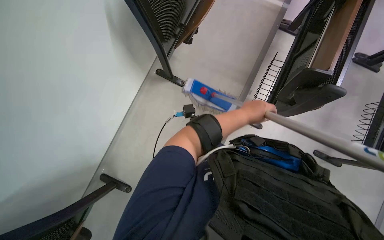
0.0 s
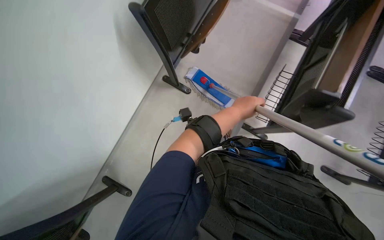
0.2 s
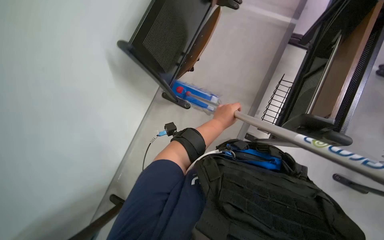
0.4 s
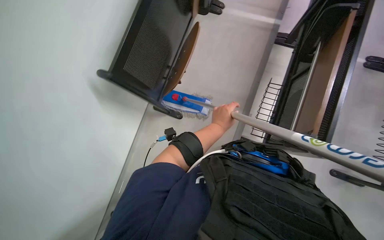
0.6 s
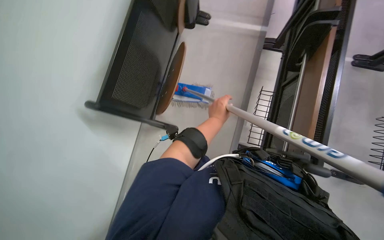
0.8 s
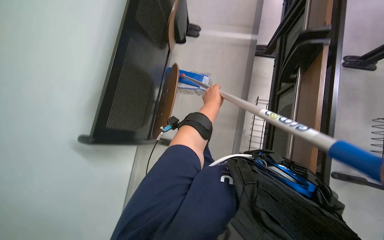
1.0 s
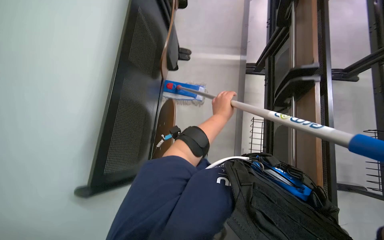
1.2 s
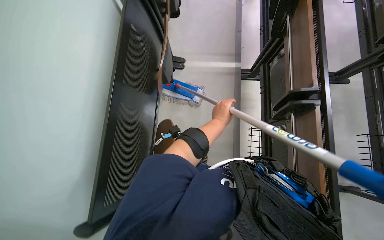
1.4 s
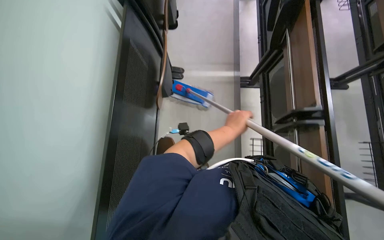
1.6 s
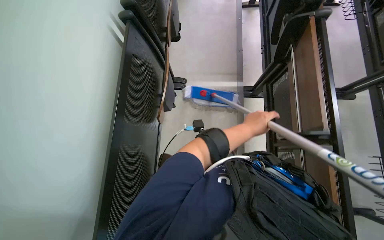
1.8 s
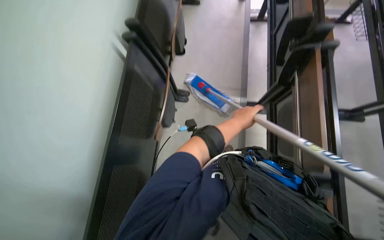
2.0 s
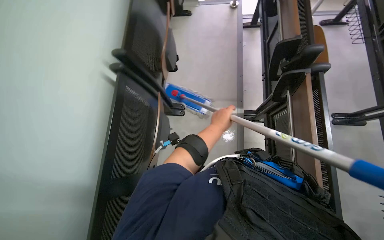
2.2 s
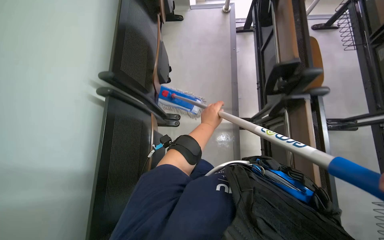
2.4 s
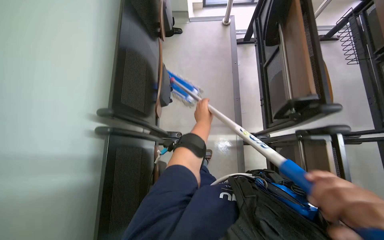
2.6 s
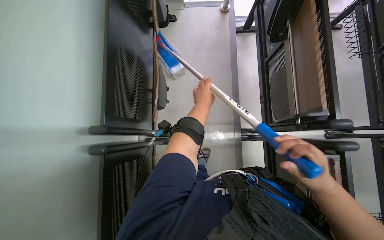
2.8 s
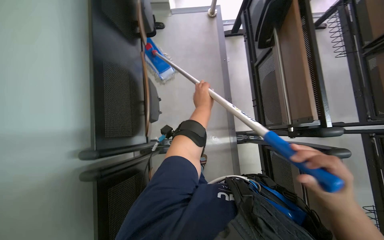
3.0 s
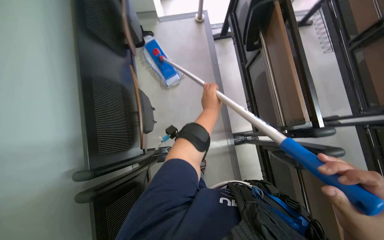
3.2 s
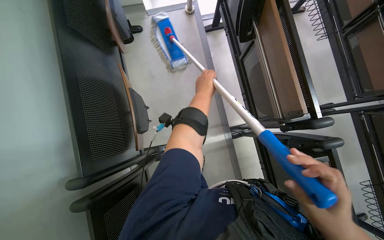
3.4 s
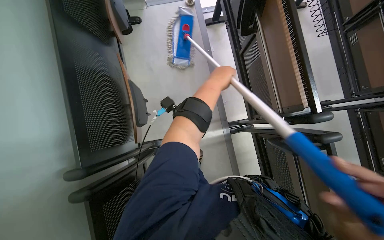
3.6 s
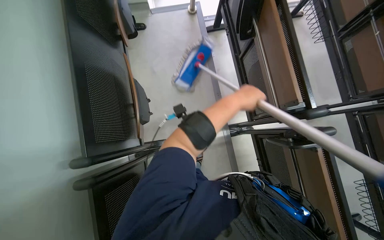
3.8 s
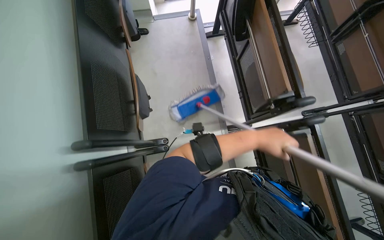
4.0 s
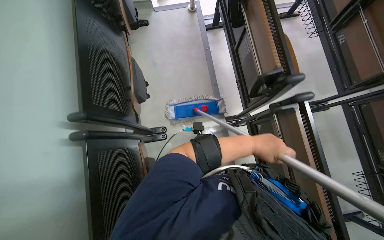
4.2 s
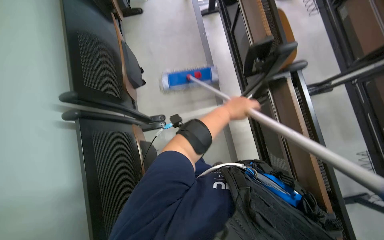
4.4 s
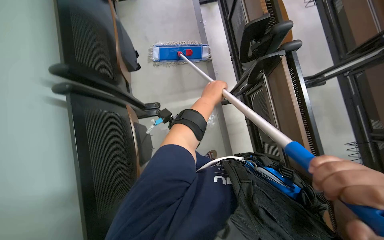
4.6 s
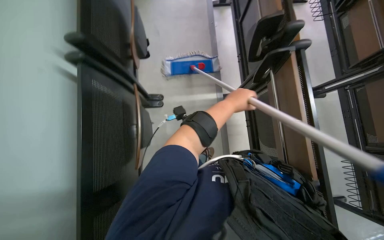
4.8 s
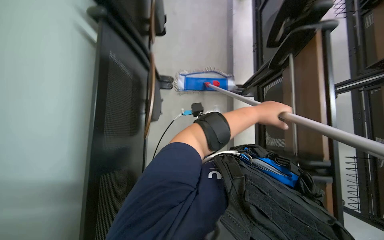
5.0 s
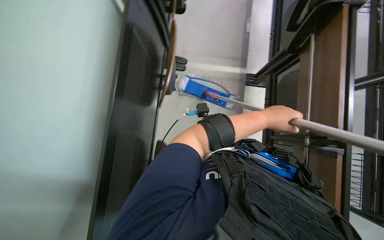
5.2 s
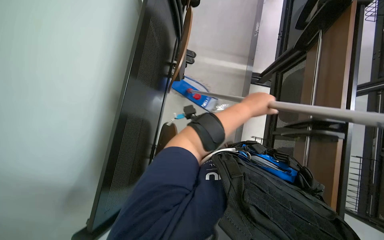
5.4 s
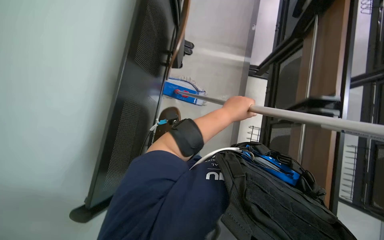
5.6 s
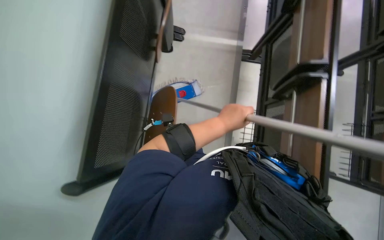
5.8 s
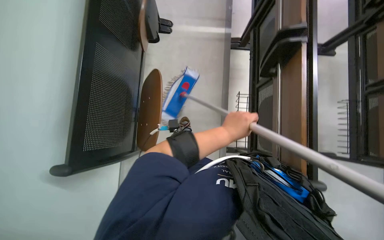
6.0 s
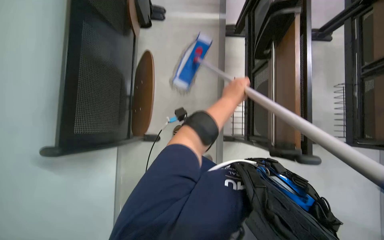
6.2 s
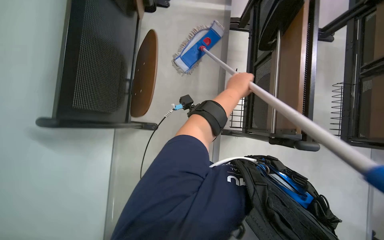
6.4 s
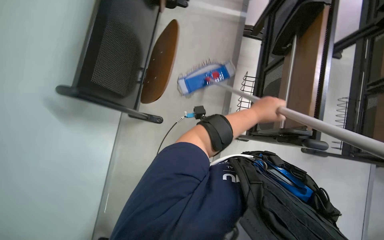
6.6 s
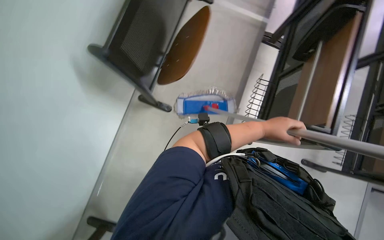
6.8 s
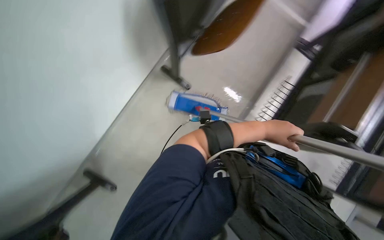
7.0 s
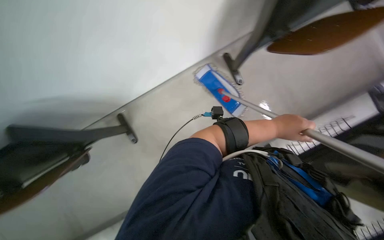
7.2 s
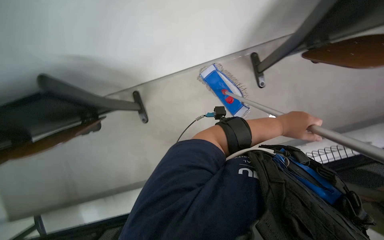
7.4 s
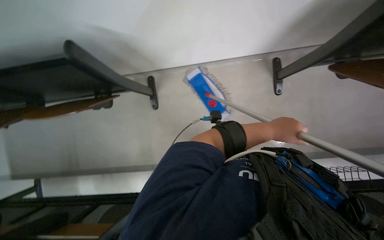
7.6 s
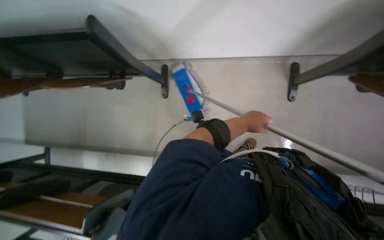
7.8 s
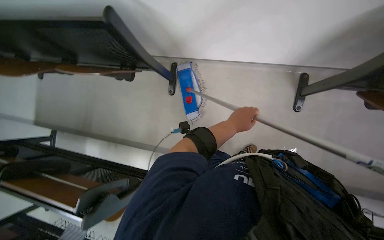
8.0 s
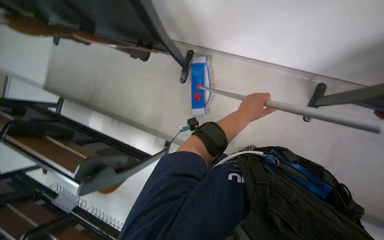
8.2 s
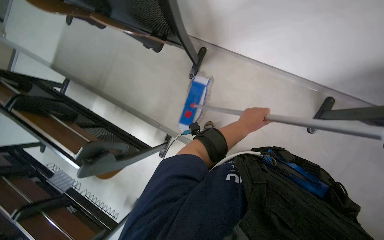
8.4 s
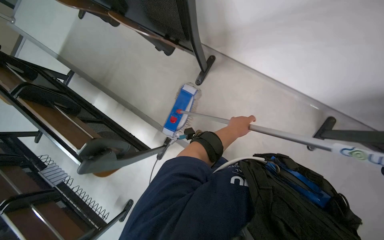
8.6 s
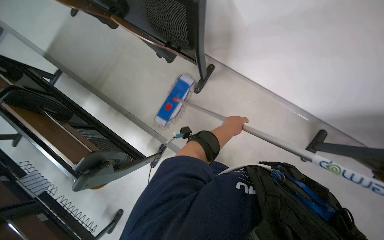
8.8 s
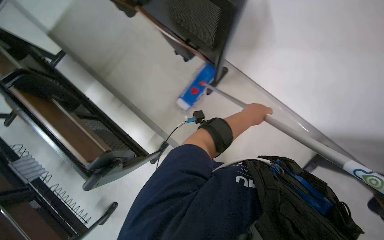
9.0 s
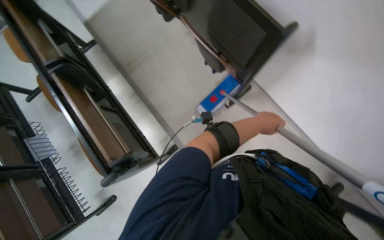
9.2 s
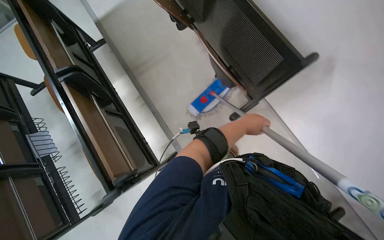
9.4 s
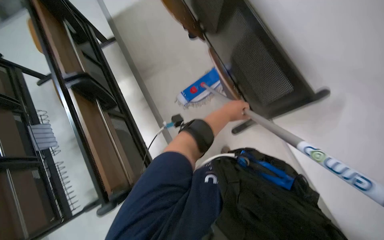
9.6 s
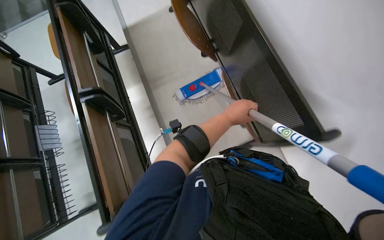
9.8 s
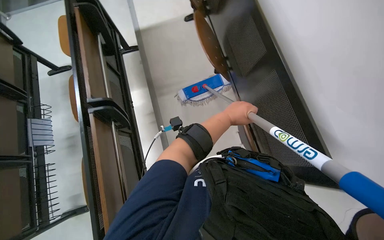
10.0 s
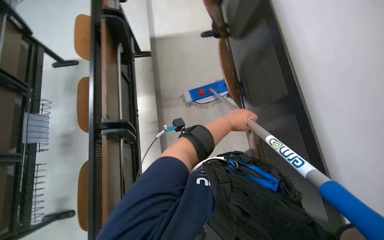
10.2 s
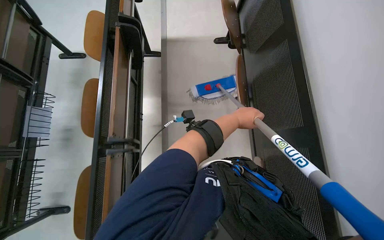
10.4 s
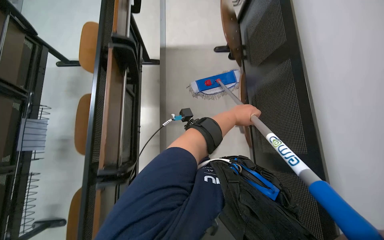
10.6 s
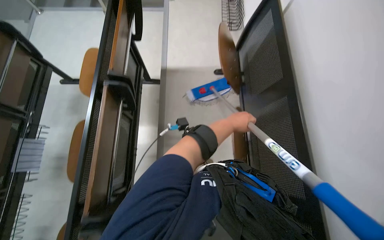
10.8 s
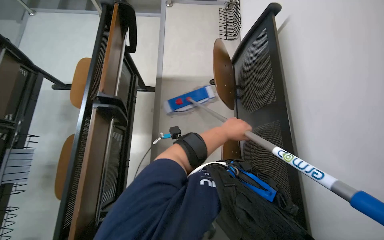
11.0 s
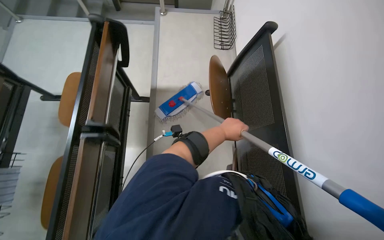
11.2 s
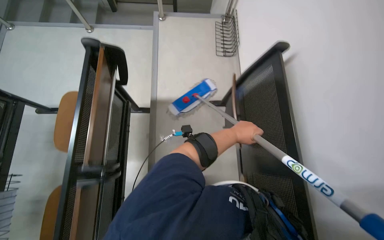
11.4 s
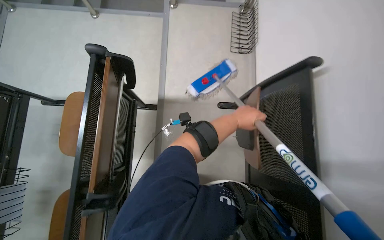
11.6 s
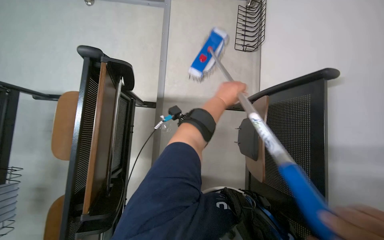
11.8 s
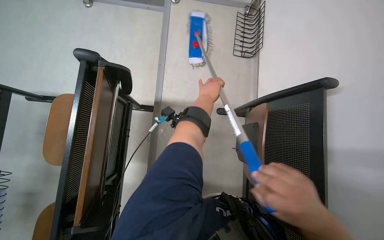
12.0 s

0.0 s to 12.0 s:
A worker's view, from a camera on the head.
Job: mopping floor.
The whole recording: Mopping classroom floor. The worker mops the classroom floor, occasionally adjusting the mop and moving the cleaning cart.
0.0 to 1.6 s: The camera travels some 60 cm. The view tilts approximately 10 degrees upward.
1.6 to 3.0 s: The camera travels roughly 70 cm.
3.0 to 4.4 s: The left hand goes to the right and returns, about 30 cm each way.
6.0 to 7.6 s: The scene turns some 45 degrees clockwise in the picture.
7.6 to 9.0 s: The scene rotates clockwise by roughly 45 degrees.
9.0 to 10.4 s: The head travels some 70 cm. The scene turns roughly 45 degrees clockwise in the picture.
10.4 to 12.0 s: The camera is carried roughly 80 cm.

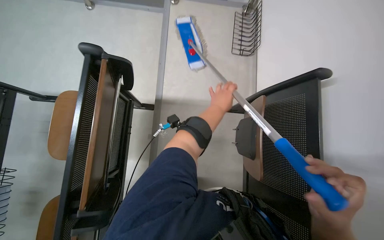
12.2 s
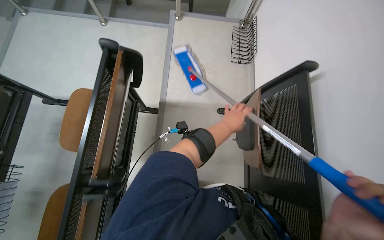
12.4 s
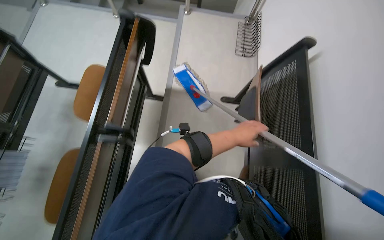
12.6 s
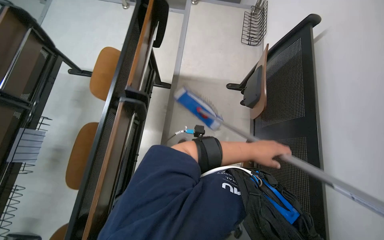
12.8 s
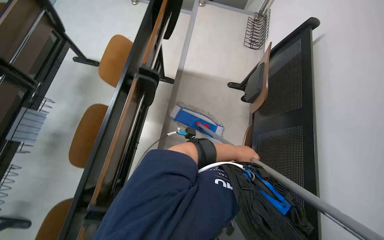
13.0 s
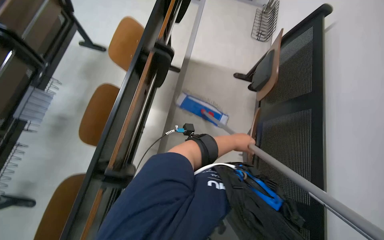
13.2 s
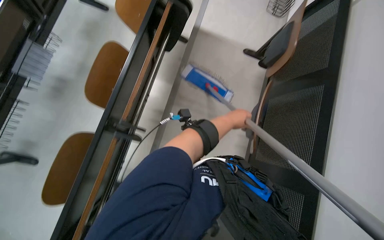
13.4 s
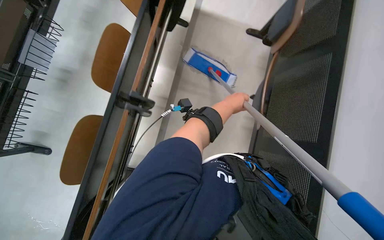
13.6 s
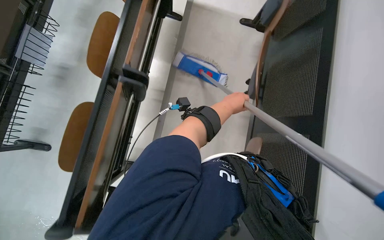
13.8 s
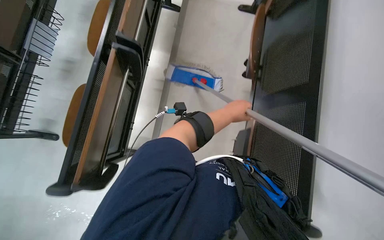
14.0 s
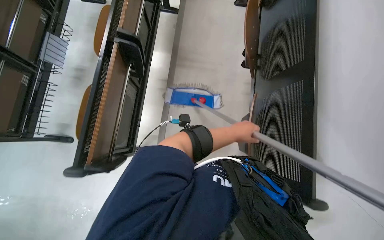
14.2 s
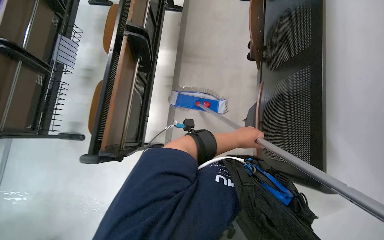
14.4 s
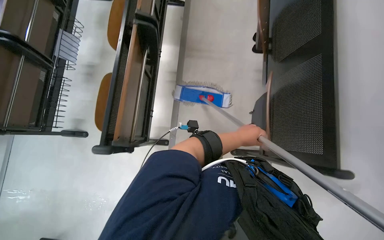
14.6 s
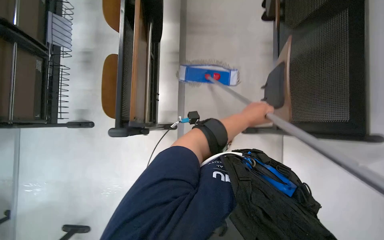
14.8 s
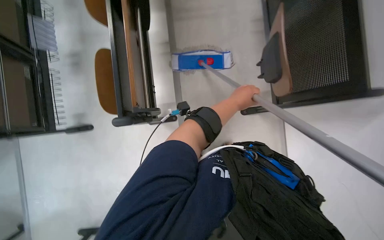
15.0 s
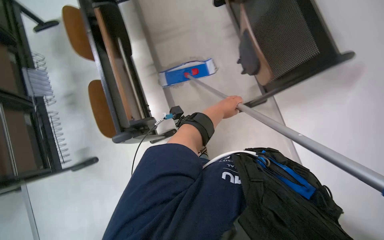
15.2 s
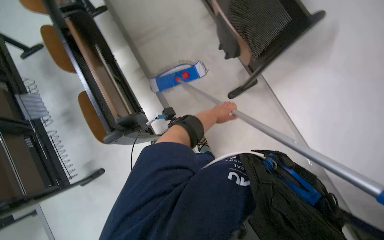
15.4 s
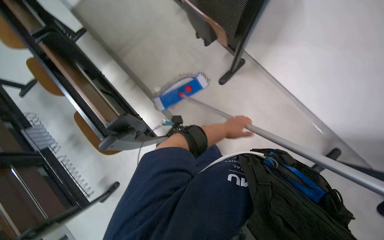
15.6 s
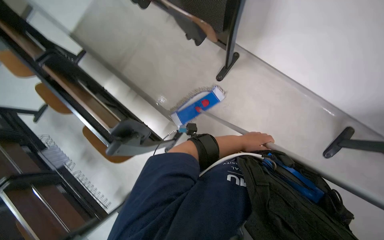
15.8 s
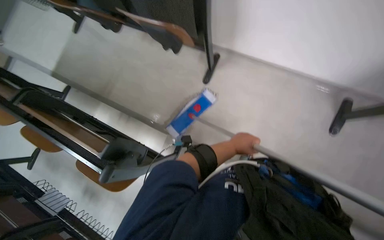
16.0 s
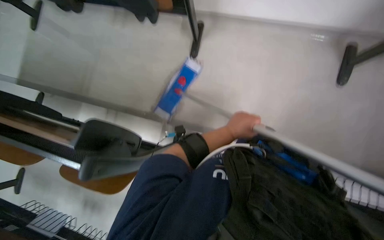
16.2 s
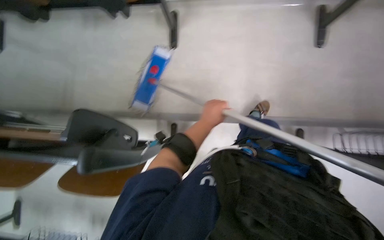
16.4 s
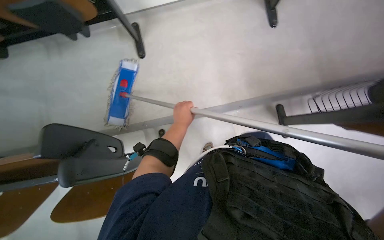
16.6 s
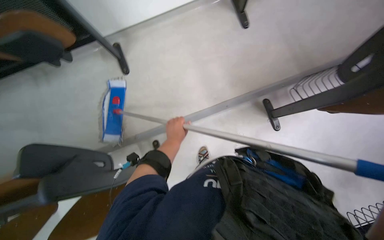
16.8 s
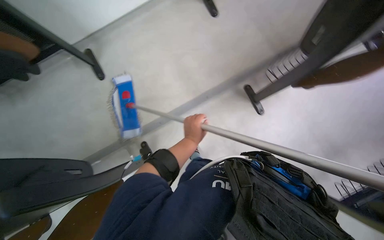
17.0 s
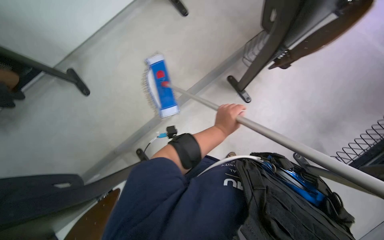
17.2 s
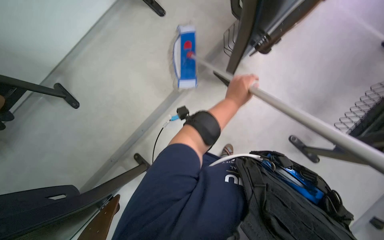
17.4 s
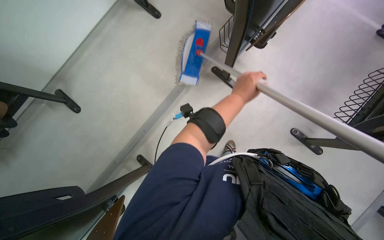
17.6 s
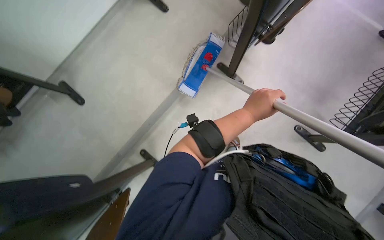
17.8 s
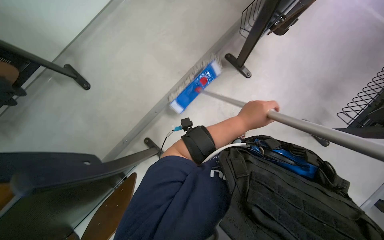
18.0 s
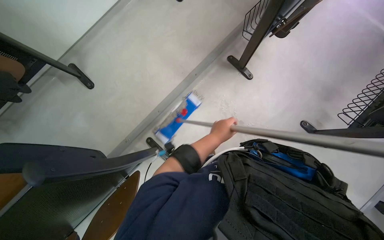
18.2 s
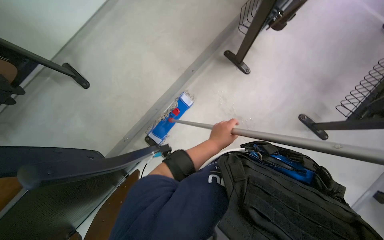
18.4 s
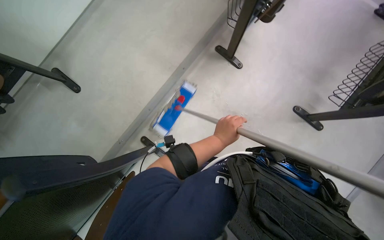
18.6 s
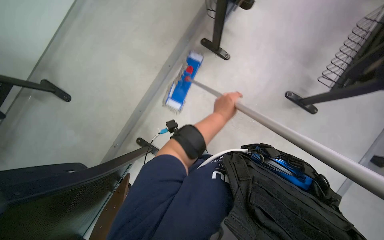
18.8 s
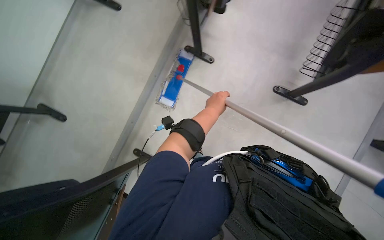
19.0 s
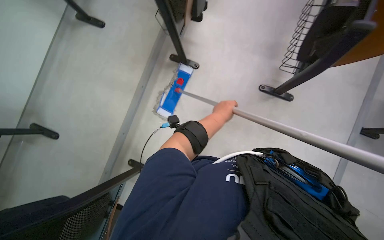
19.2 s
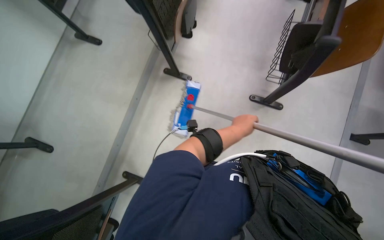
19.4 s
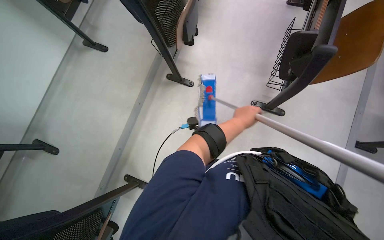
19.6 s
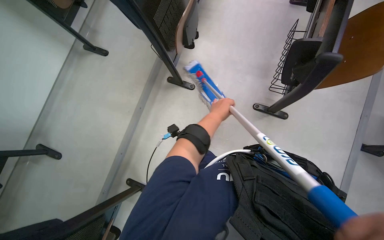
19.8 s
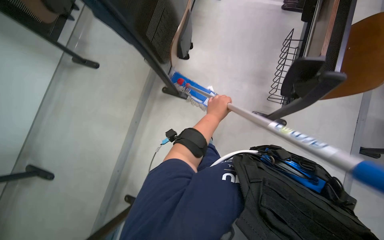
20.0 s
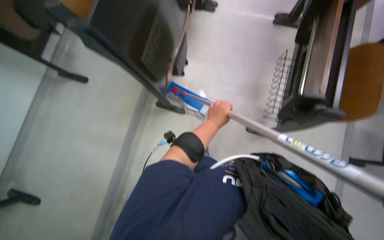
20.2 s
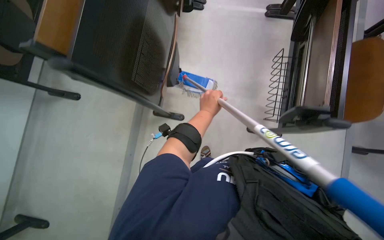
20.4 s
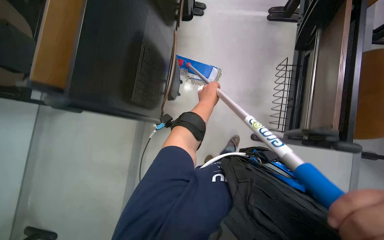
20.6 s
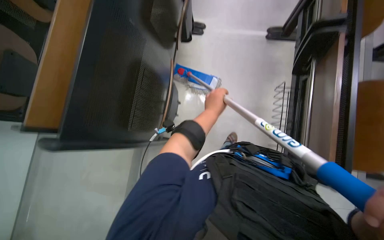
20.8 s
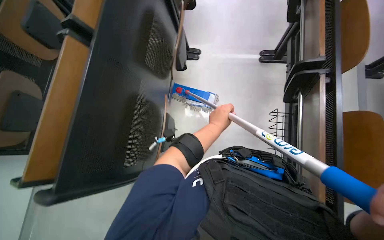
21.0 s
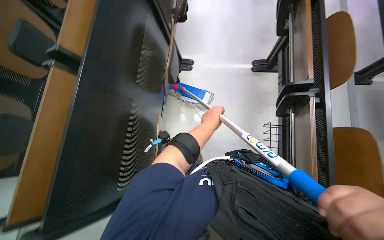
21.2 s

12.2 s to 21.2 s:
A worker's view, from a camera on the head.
Job: mopping floor.
The whole recording: Mopping classroom floor. The worker mops the classroom floor, occasionally adjusting the mop and moving the cleaning cart.
12.2 to 13.8 s: The head travels about 90 cm.
13.8 to 15.2 s: The wearer moves about 40 cm. The scene turns approximately 30 degrees counterclockwise in the picture.
15.2 to 16.6 s: Everything in view rotates some 55 degrees counterclockwise.
16.6 to 18.2 s: The scene turns roughly 35 degrees counterclockwise in the picture.
18.2 to 19.8 s: The head travels to the right, roughly 50 cm.
19.8 to 21.2 s: The wearer moves about 70 cm.
